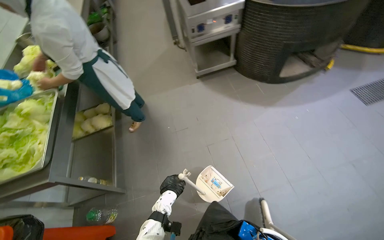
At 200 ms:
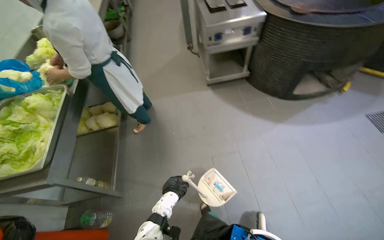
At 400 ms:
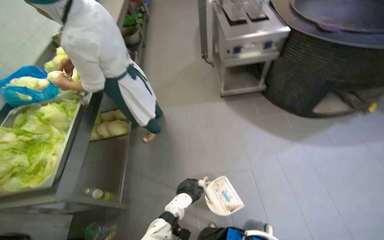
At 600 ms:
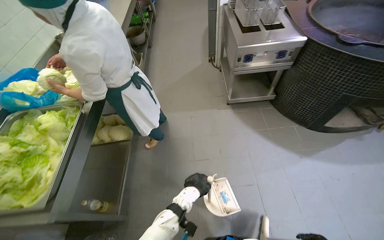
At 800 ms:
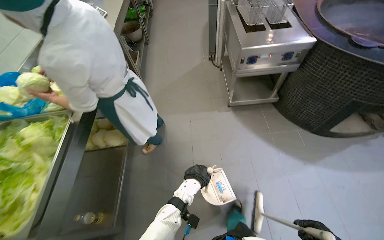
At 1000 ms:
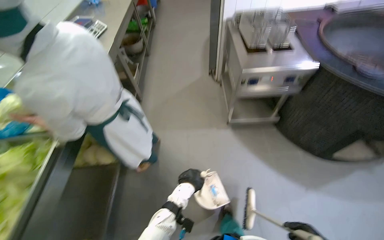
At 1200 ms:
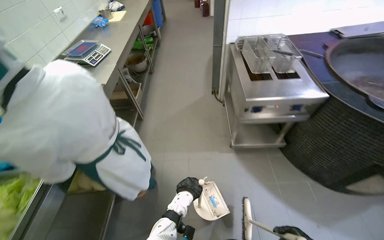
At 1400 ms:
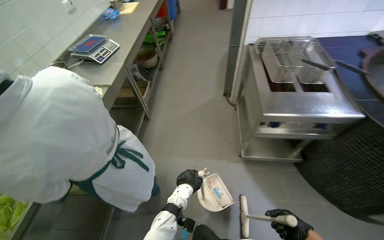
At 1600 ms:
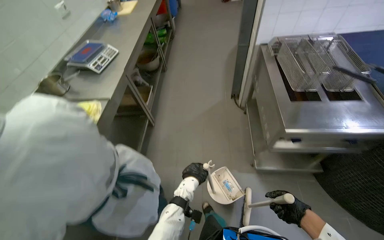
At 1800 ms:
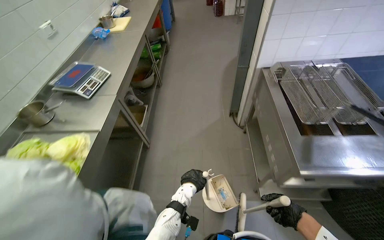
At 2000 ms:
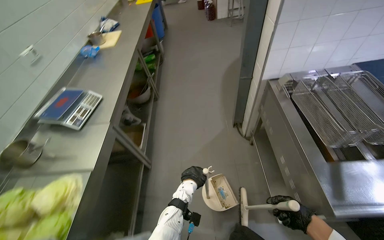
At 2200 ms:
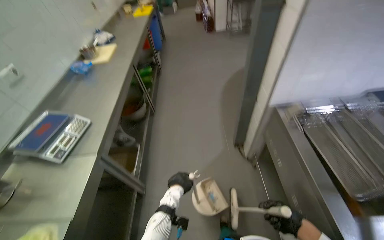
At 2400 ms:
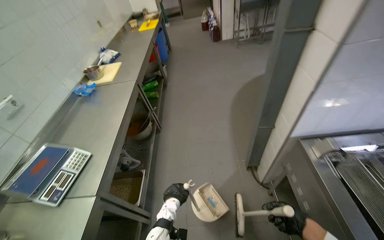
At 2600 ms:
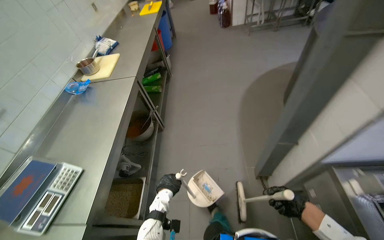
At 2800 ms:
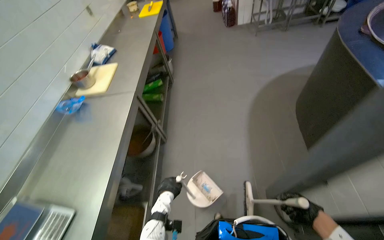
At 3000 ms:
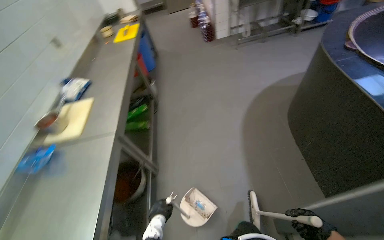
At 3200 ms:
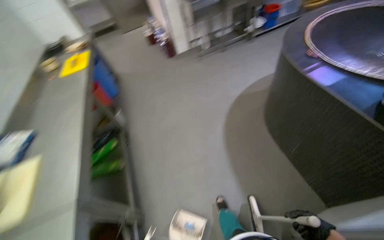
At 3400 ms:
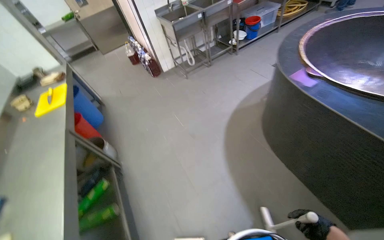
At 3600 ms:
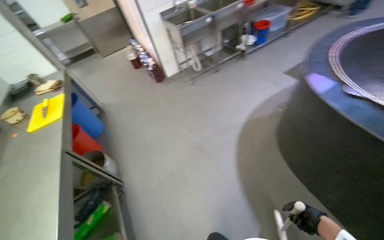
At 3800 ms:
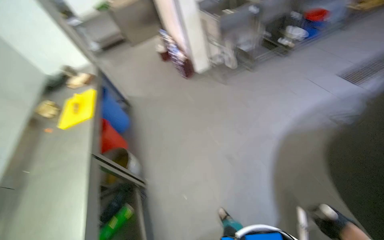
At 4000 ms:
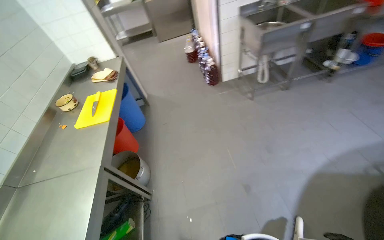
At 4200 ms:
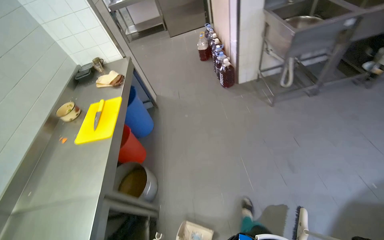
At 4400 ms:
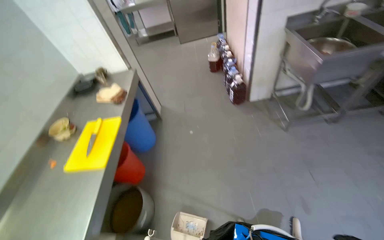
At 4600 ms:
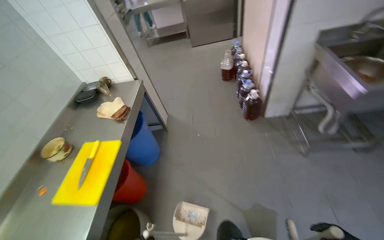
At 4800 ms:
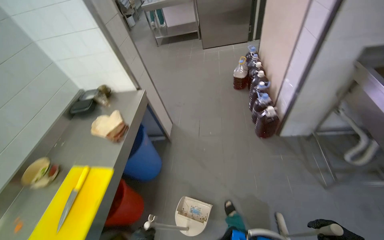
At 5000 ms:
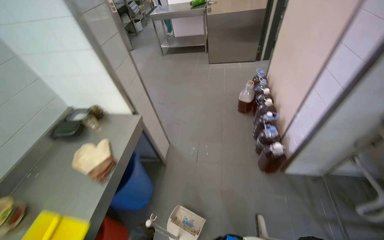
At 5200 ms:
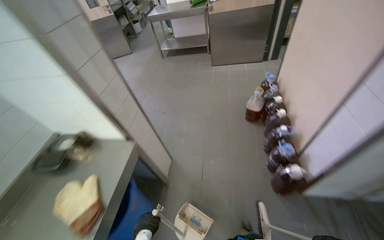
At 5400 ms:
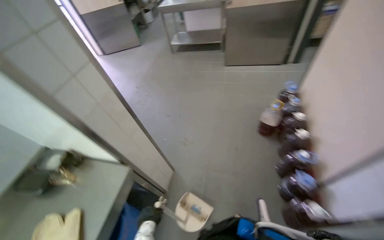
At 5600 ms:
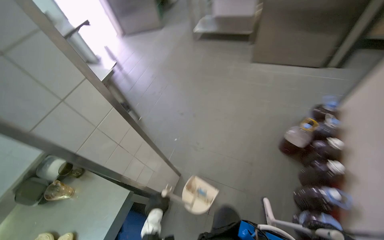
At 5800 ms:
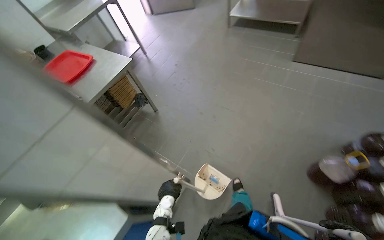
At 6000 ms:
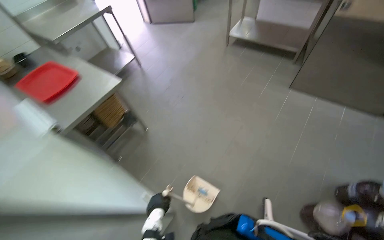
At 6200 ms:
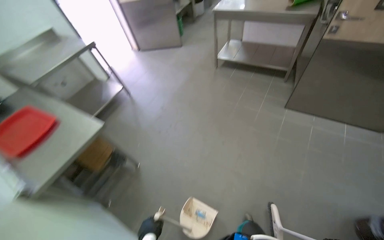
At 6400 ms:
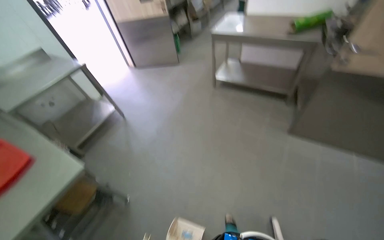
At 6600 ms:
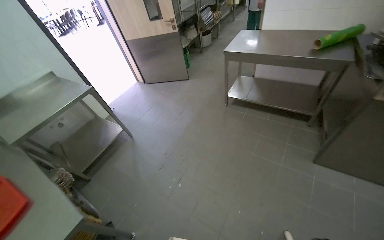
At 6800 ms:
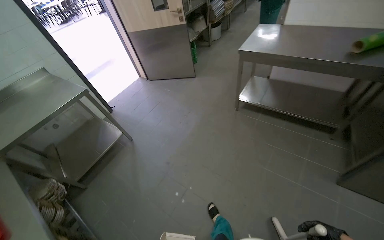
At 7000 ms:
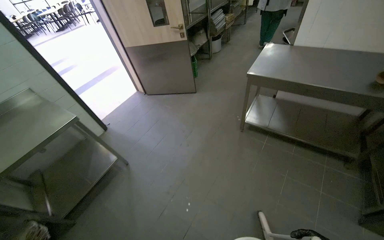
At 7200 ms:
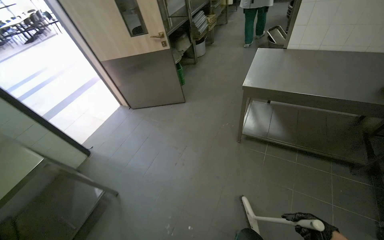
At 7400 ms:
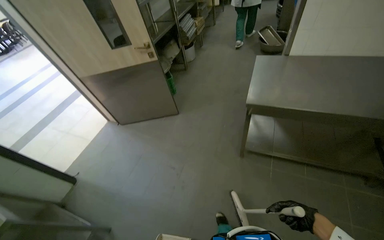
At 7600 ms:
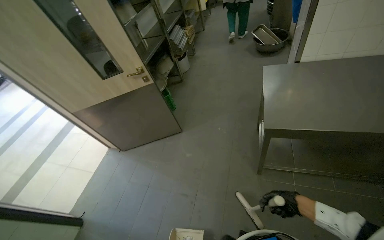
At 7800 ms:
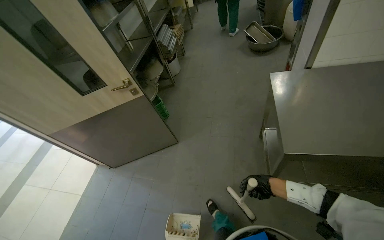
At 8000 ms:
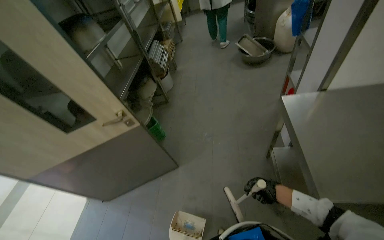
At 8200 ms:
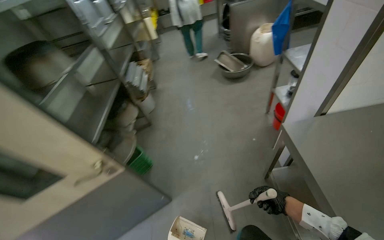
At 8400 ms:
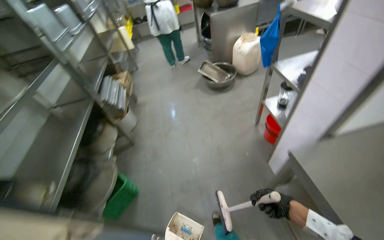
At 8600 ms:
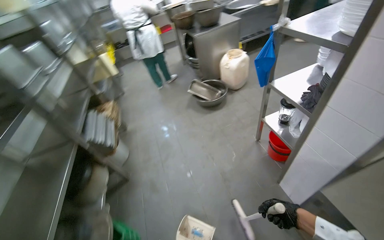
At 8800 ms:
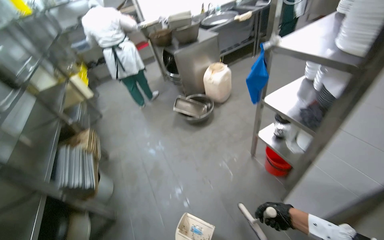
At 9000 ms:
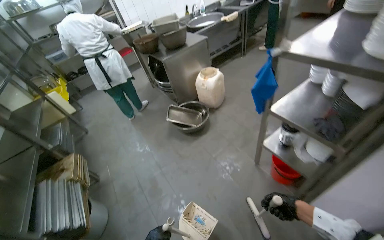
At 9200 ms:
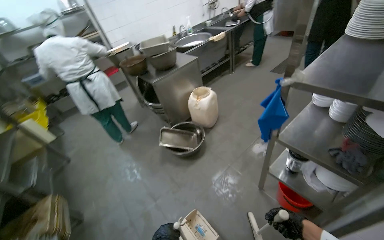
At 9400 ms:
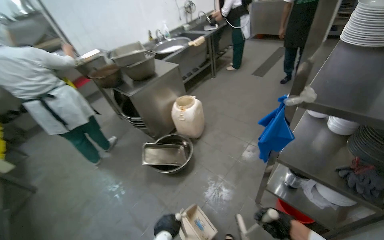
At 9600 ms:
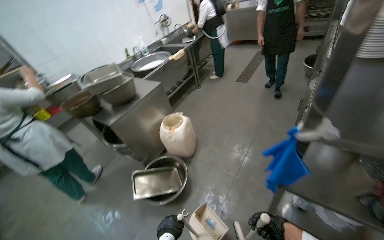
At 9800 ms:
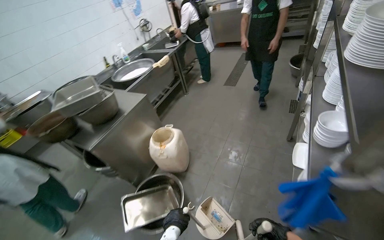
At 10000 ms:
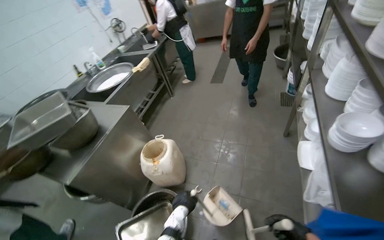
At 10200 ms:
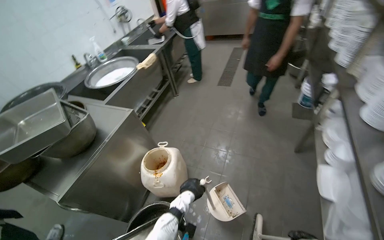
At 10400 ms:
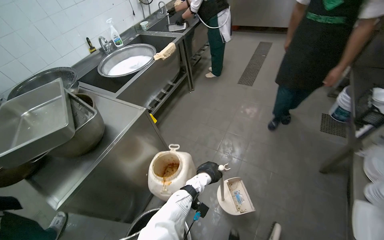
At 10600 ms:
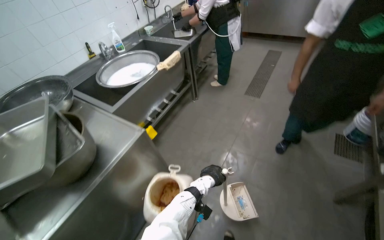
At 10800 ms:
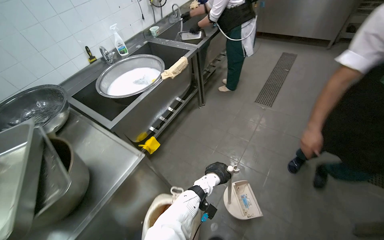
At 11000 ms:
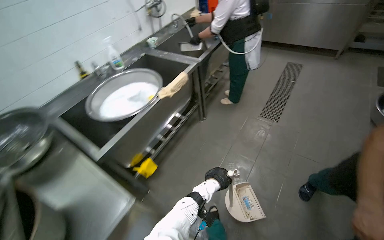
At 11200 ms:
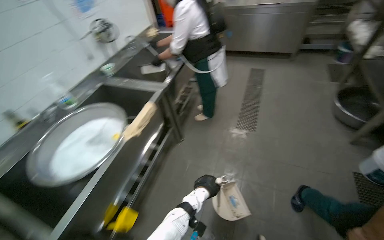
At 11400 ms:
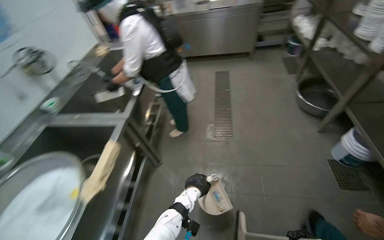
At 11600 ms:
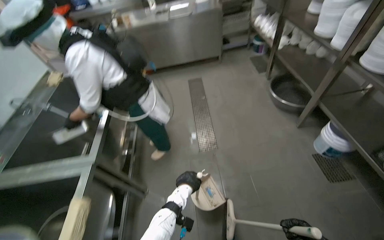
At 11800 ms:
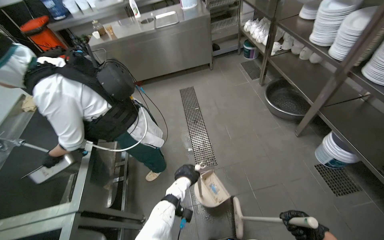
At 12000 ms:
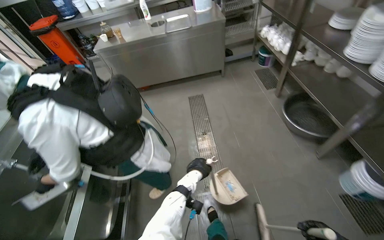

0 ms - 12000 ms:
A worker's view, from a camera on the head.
Job: sweeping floor.
The whole recording: Sweeping kitchen floor. The worker sweeps the kitchen floor with a broom and dustpan, moving chairs to clean underneath them.
0 ms - 1600 ms: The camera is carried approximately 1 m.
1600 ms - 3000 ms: The head travels approximately 1.5 m.
3000 ms - 4400 ms: The head travels roughly 2 m.
4400 ms - 6000 ms: The camera is carried some 2 m. The head rotates roughly 40 degrees to the left. The camera pitches downward, by roughly 15 degrees.
6000 ms - 7600 ms: The camera is carried approximately 2 m.
7600 ms - 9000 ms: The head travels some 1.5 m. The wearer's head swings approximately 50 degrees to the right. The camera pitches upward, by approximately 15 degrees.
9000 ms - 10400 ms: The head travels approximately 1.5 m. The wearer's head swings some 25 degrees to the right.
10400 ms - 12000 ms: The head travels about 1.5 m. The head turns to the right by about 35 degrees.

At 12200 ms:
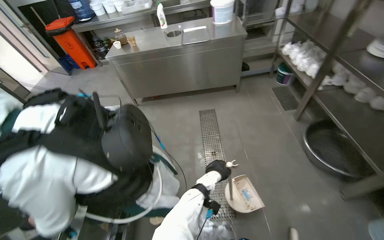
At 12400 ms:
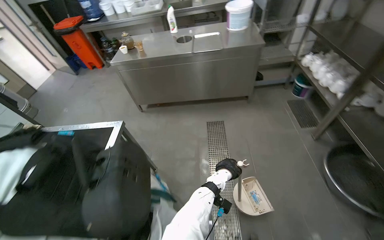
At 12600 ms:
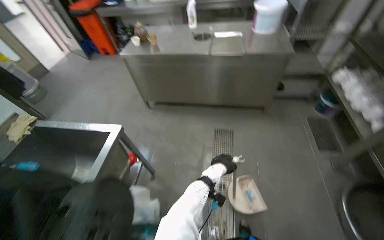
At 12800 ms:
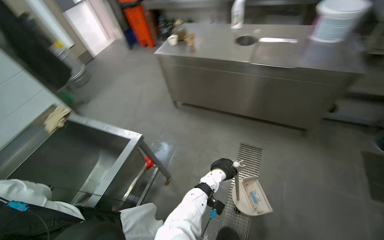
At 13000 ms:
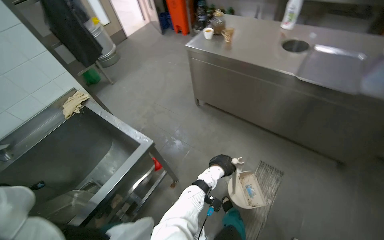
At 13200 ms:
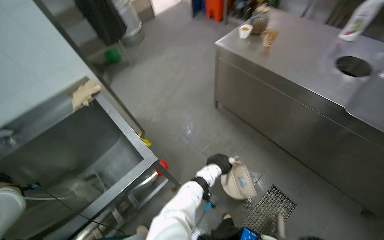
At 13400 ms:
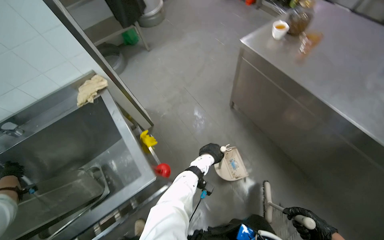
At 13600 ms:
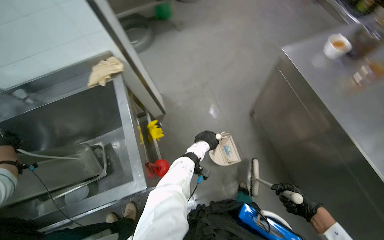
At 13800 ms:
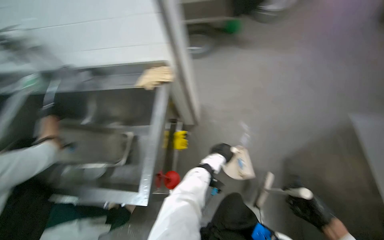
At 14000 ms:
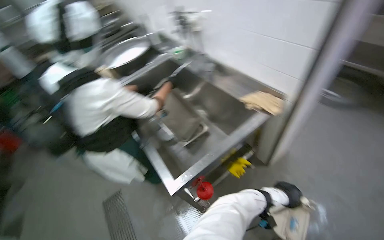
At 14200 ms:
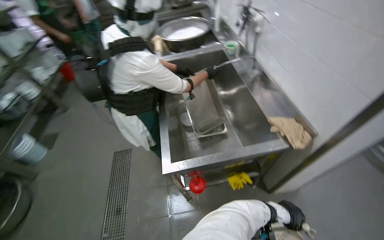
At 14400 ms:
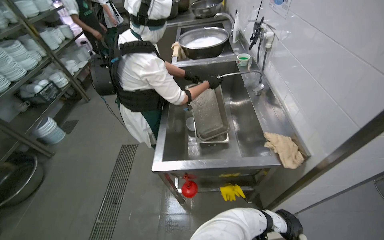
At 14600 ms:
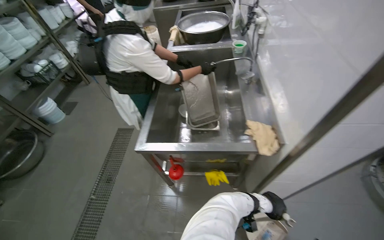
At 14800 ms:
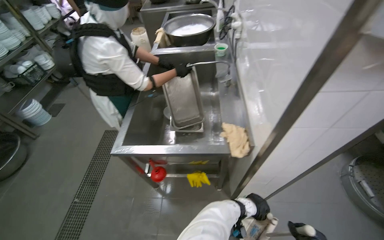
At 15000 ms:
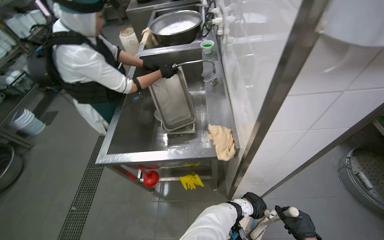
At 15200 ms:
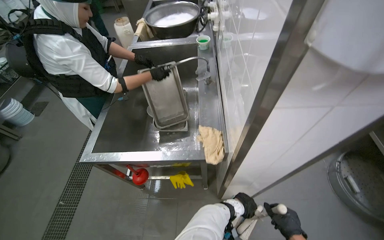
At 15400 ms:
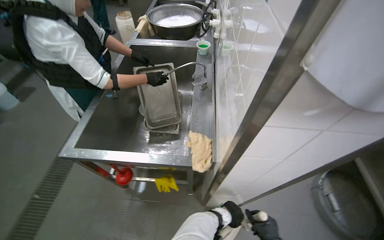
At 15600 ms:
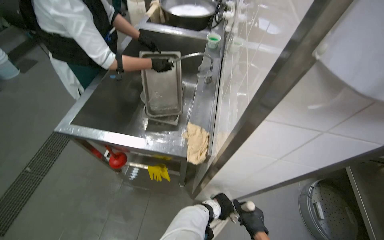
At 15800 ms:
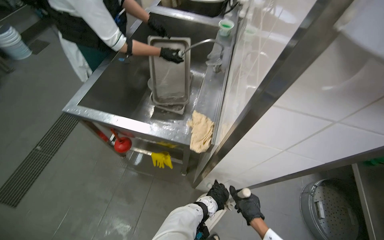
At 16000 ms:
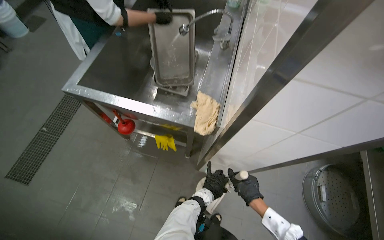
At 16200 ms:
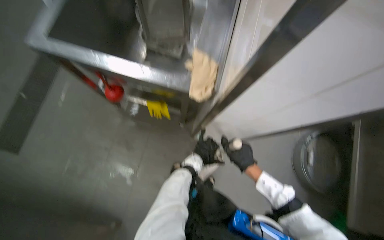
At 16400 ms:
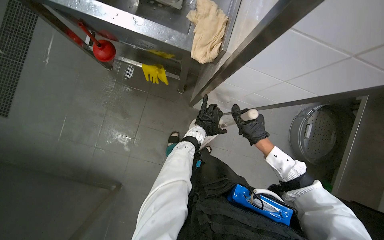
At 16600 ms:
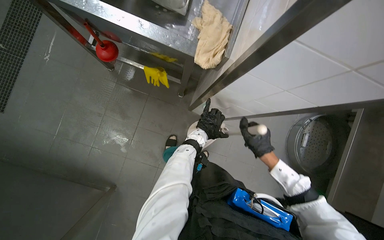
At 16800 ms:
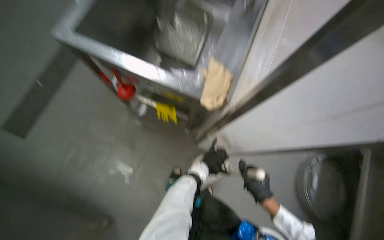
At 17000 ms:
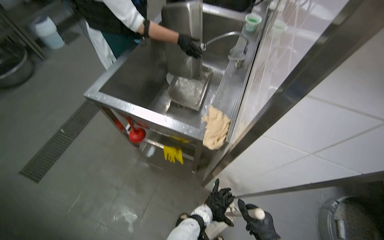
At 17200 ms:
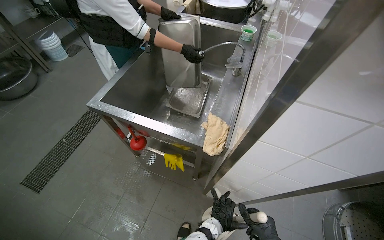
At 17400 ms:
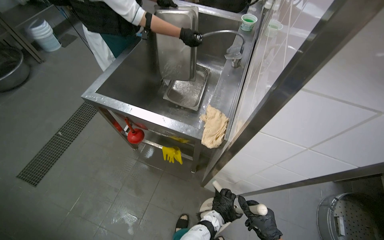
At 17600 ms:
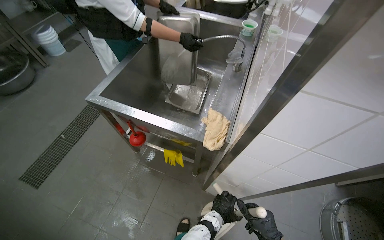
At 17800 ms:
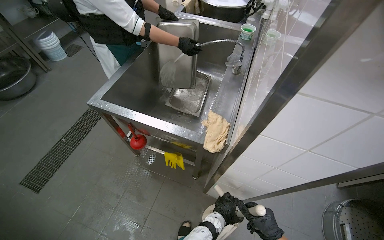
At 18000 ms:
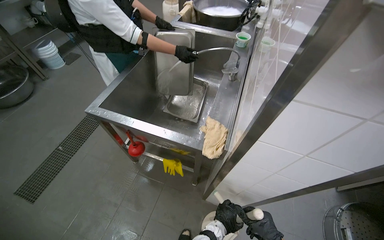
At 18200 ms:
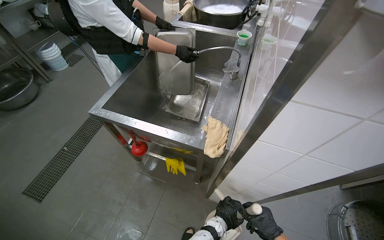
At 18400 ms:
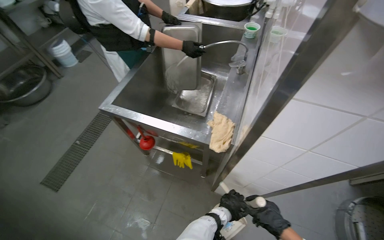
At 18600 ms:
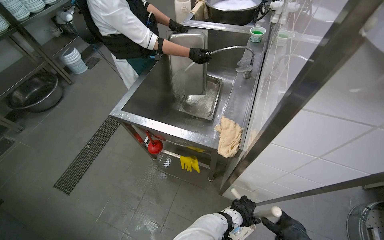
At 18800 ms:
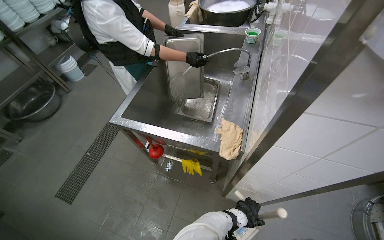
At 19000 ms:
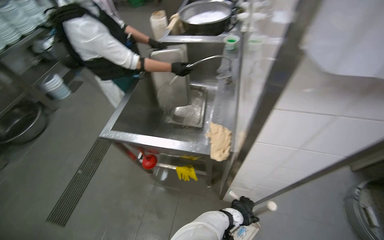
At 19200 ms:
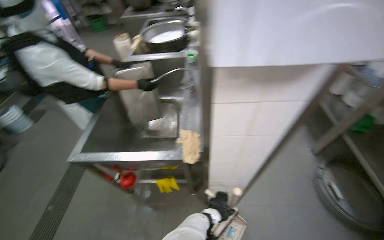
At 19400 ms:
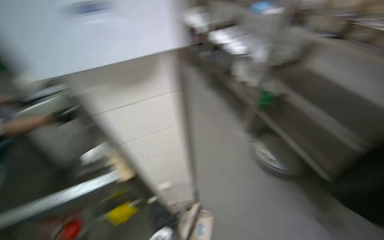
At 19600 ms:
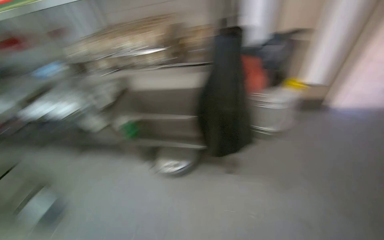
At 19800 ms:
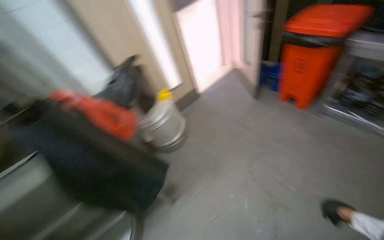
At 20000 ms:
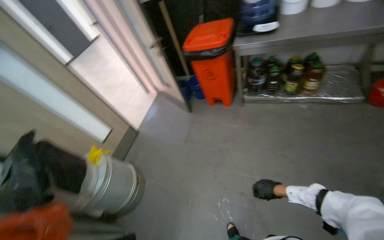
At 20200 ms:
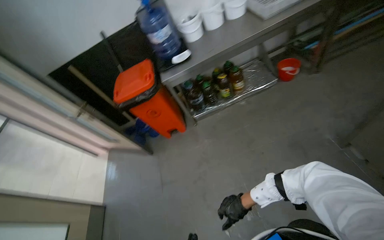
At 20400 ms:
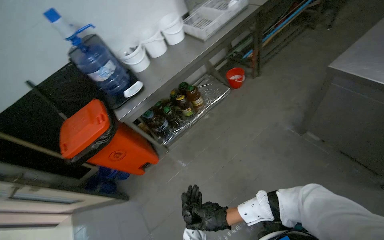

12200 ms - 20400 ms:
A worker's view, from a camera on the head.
Job: sweeping floor.
The whole recording: Sweeping kitchen floor. The worker sweeps the kitchen floor with a broom and dustpan, moving chairs to clean underneath them.
12200 ms - 13800 ms: The camera travels roughly 1.5 m. The head rotates about 95 degrees to the left. The view tips downward by some 25 degrees.
13800 ms - 15400 ms: The head travels about 60 cm. The wearer's head swings about 90 degrees to the left.
18800 ms - 20400 ms: The wearer moves roughly 1 m. The wearer looks some 190 degrees further to the right. The view tilts roughly 45 degrees upward.
